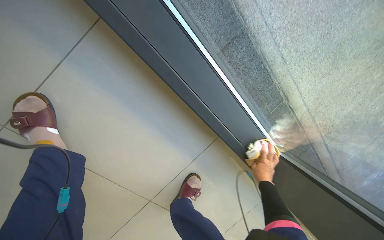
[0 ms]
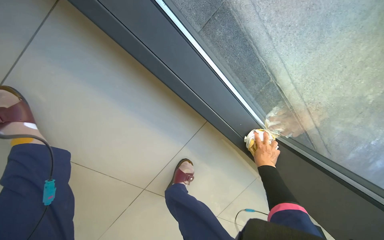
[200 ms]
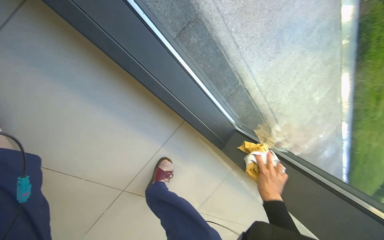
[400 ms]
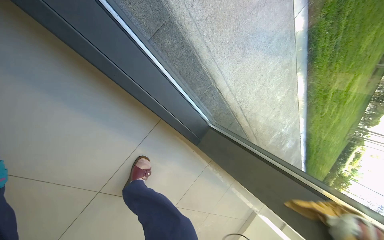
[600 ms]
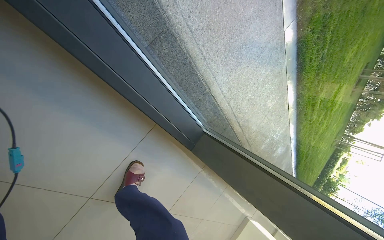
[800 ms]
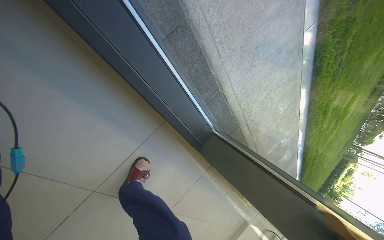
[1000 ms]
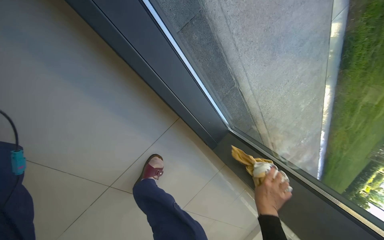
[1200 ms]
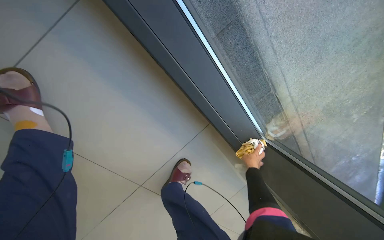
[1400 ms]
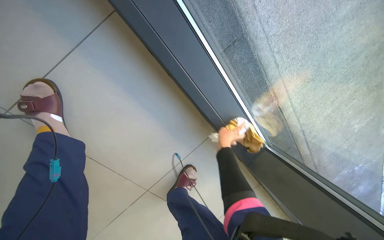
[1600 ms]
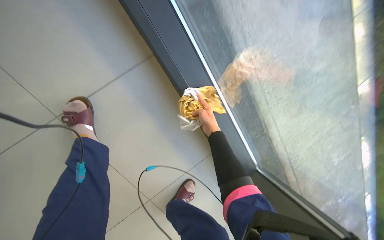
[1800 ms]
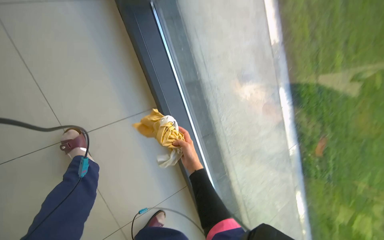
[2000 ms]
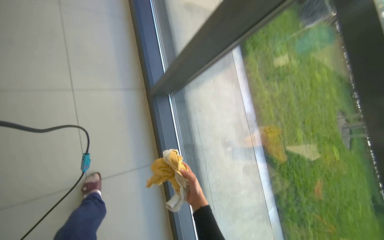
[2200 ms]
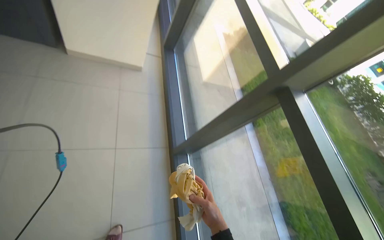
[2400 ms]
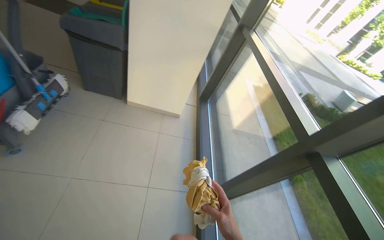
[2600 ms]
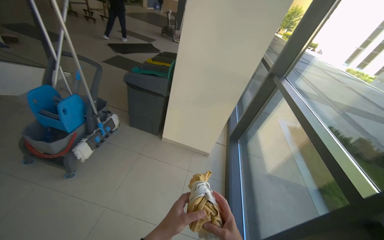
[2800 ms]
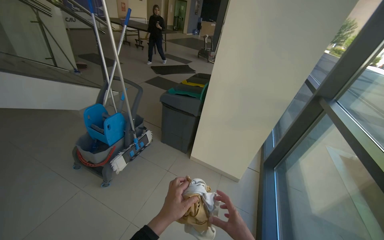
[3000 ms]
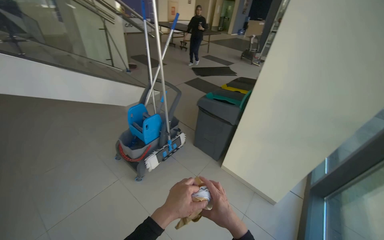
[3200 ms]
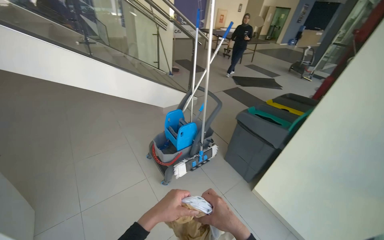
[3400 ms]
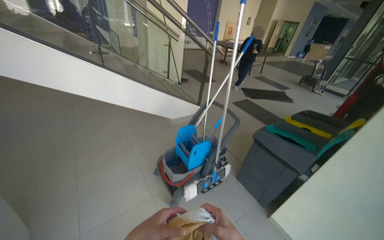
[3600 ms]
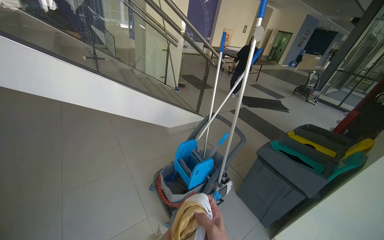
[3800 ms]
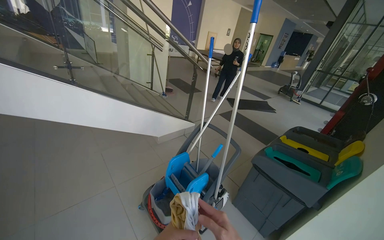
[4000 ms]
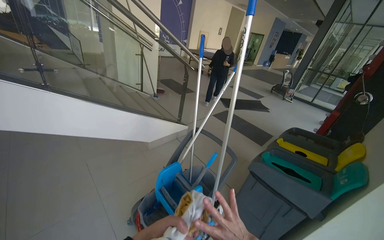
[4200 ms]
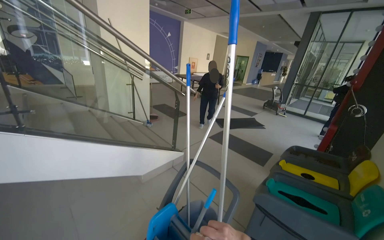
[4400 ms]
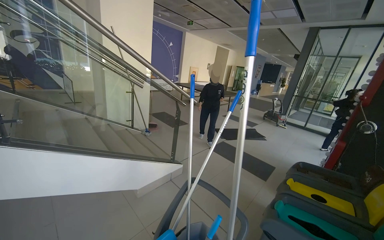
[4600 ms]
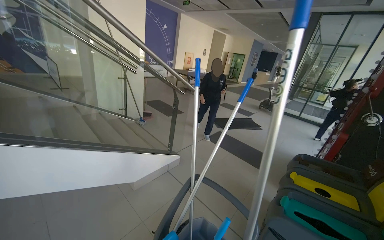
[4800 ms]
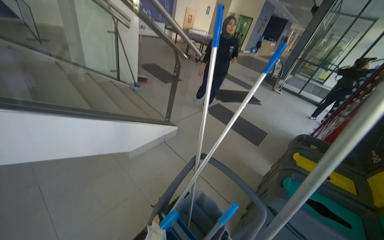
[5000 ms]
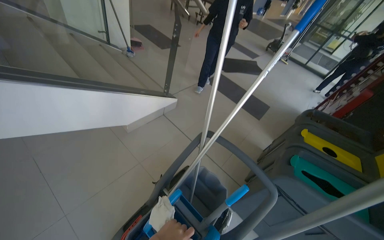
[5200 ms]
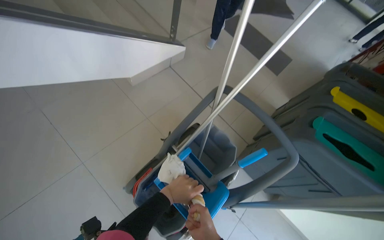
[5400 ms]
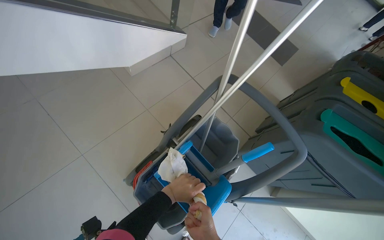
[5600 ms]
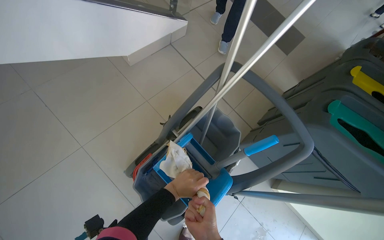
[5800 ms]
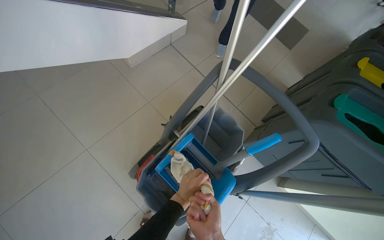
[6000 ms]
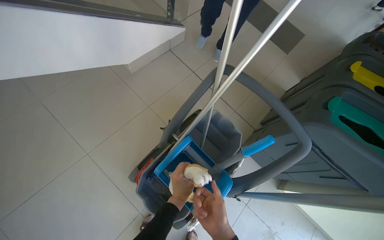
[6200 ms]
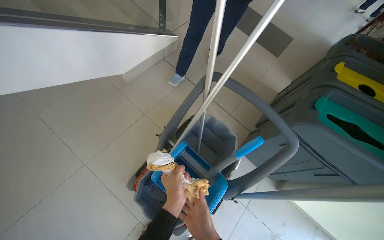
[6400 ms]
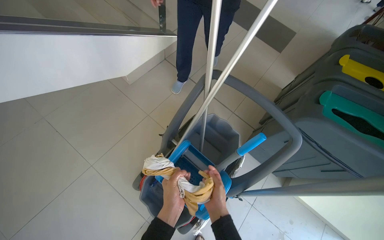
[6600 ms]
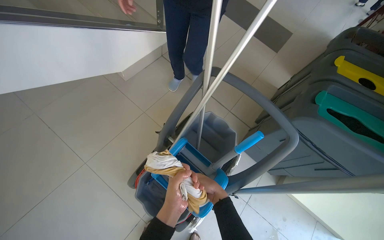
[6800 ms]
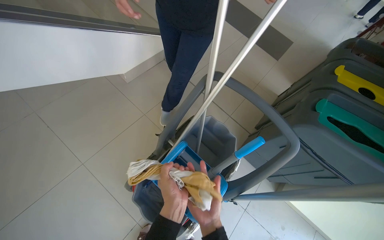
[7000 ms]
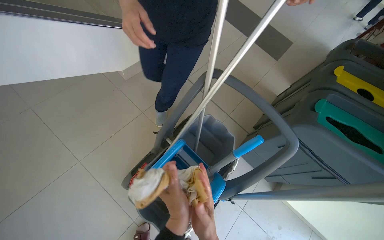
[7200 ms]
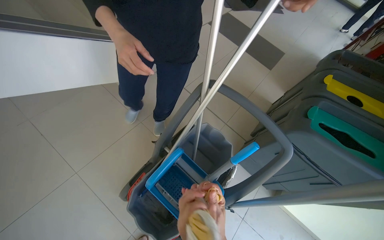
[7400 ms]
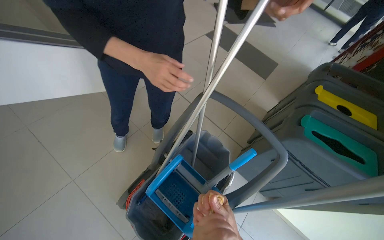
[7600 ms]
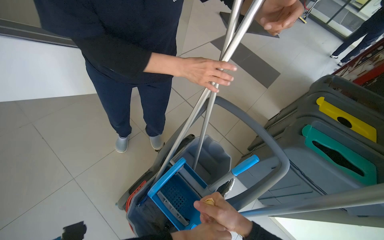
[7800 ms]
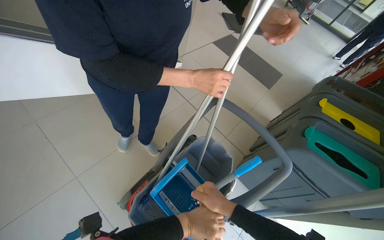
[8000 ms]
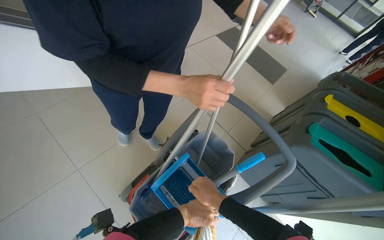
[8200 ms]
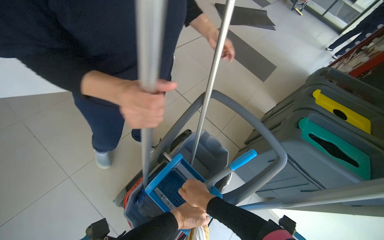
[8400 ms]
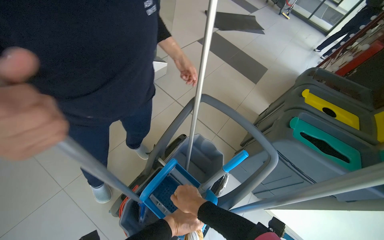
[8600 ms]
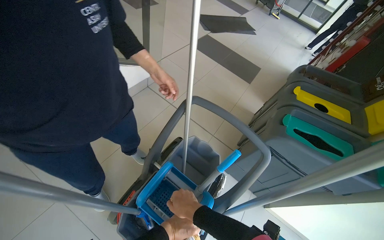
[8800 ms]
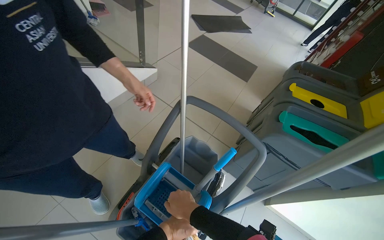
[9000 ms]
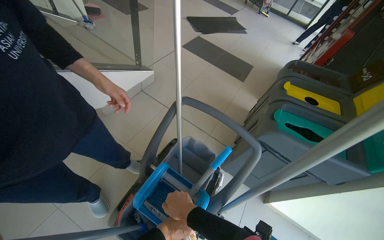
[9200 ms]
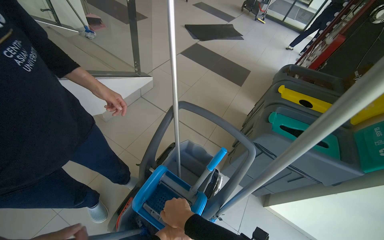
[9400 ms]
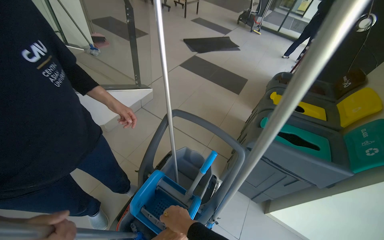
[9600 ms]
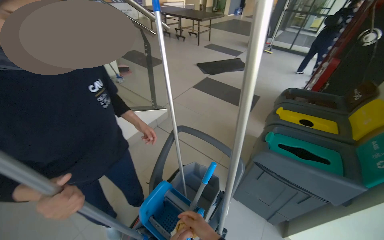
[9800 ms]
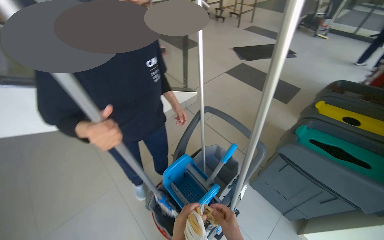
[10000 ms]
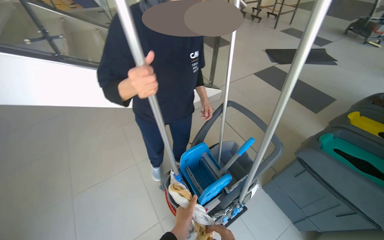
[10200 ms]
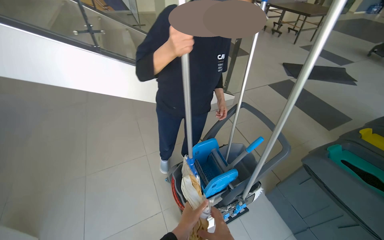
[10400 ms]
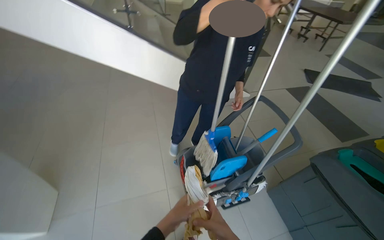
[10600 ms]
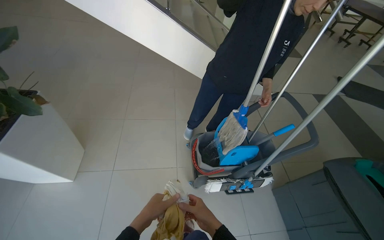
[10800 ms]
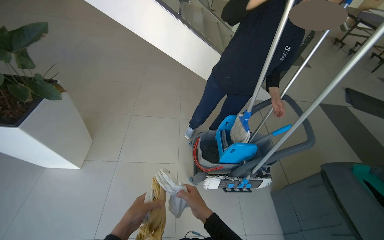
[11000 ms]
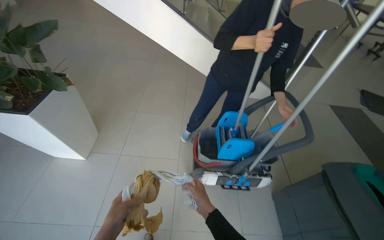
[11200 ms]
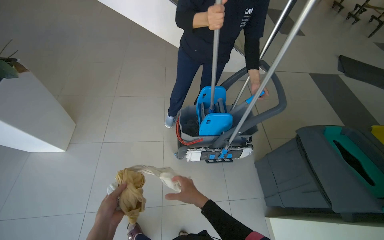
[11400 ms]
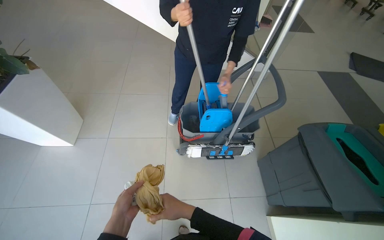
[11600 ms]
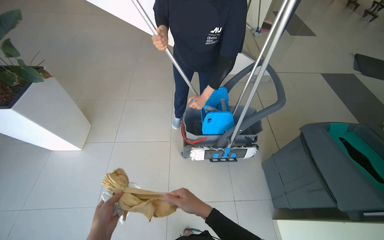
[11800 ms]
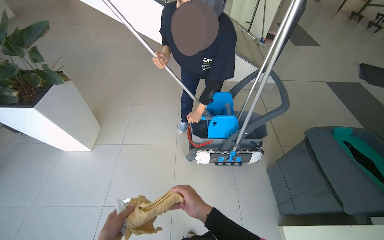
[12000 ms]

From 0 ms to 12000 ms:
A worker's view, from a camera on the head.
Job: cleaning windows.
The whole recording: Wiping window frames and glass. The worker wipes the frames and glass of the large windows with a cloth.
From 3000 ms to 4400 ms: The head travels approximately 80 cm. The wearer looks about 20 degrees further to the left. The camera pitches upward, by some 15 degrees.
From 4400 ms to 6000 ms: The camera travels some 60 cm. The view tips downward by about 50 degrees.
From 9000 ms to 10400 ms: The head travels roughly 50 cm. The head turns to the left by approximately 35 degrees.
From 10400 ms to 12000 ms: The wearer moves approximately 40 cm. The wearer's head swings about 25 degrees to the left.

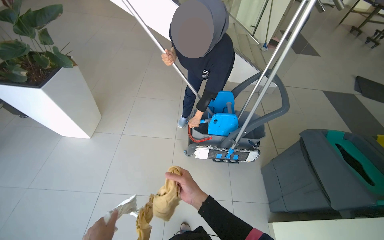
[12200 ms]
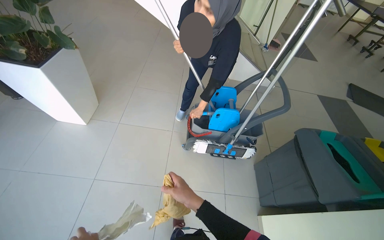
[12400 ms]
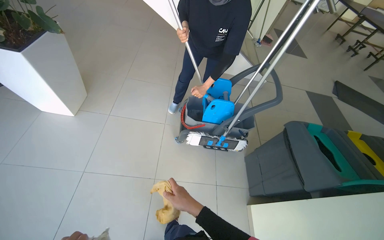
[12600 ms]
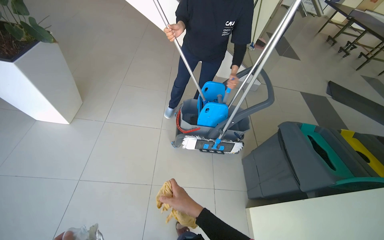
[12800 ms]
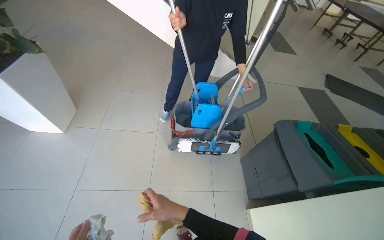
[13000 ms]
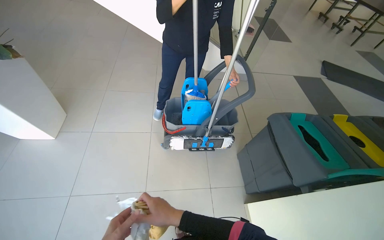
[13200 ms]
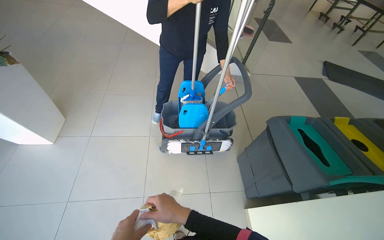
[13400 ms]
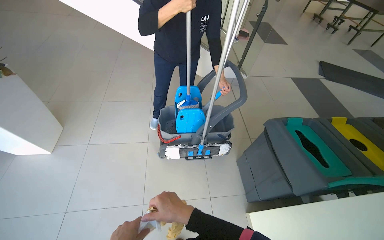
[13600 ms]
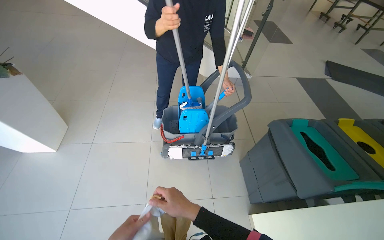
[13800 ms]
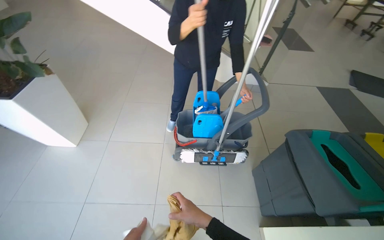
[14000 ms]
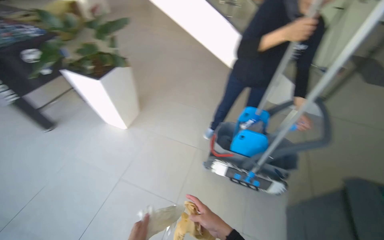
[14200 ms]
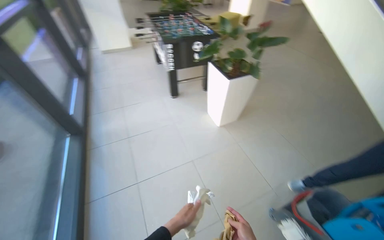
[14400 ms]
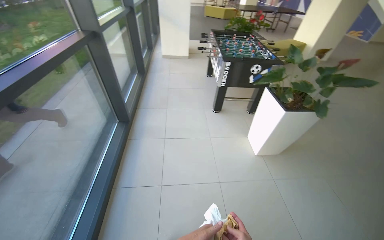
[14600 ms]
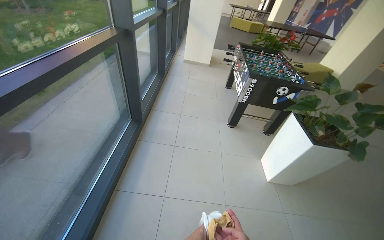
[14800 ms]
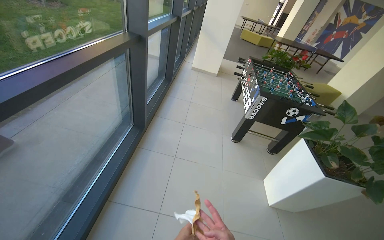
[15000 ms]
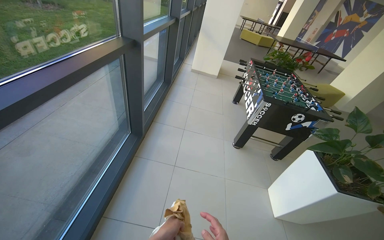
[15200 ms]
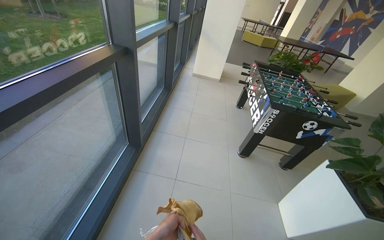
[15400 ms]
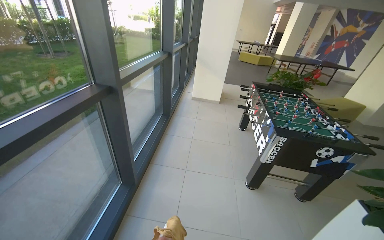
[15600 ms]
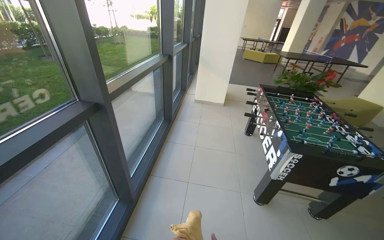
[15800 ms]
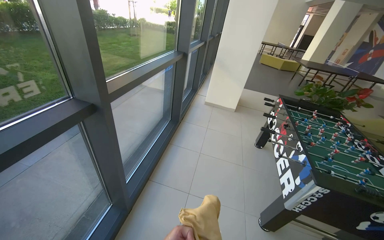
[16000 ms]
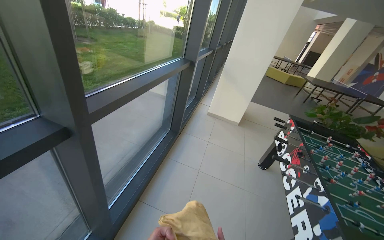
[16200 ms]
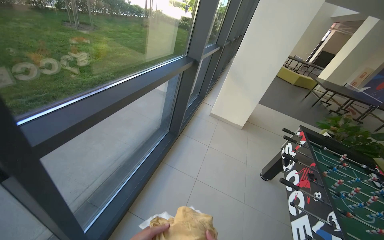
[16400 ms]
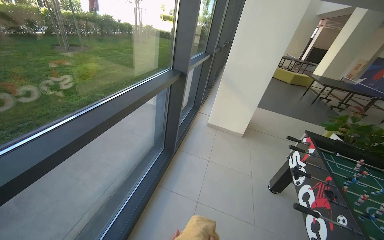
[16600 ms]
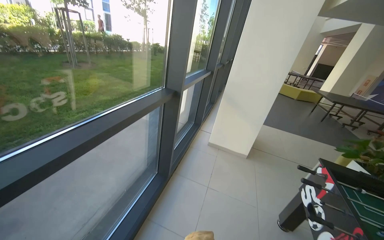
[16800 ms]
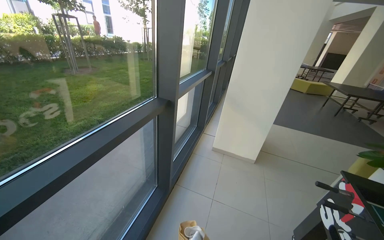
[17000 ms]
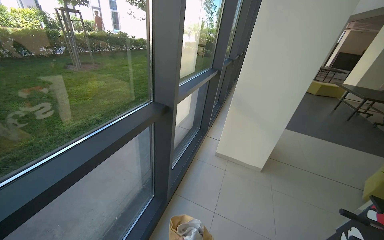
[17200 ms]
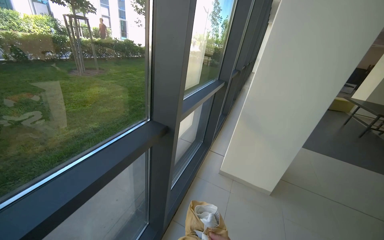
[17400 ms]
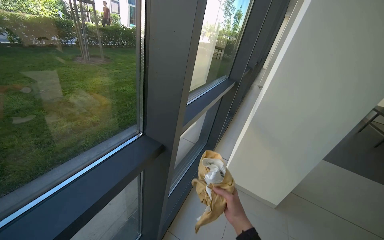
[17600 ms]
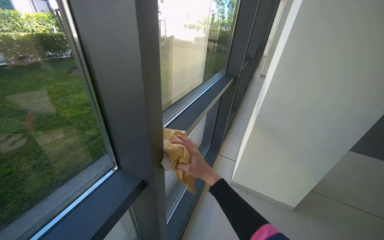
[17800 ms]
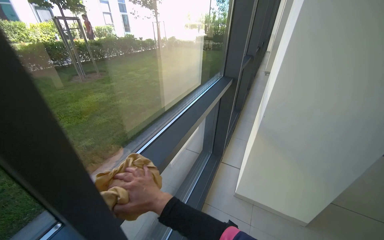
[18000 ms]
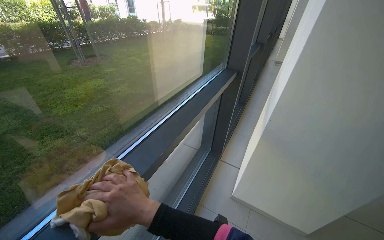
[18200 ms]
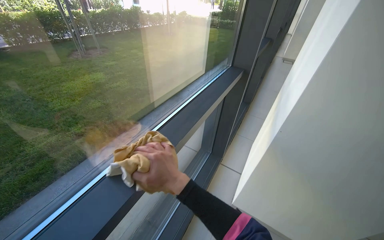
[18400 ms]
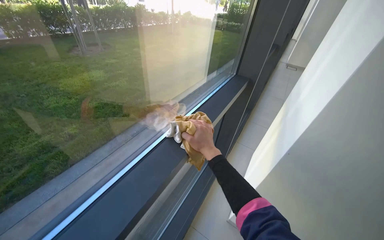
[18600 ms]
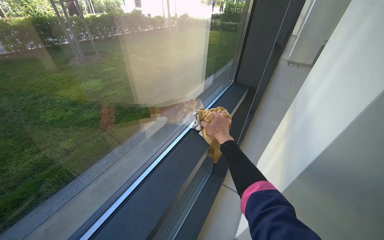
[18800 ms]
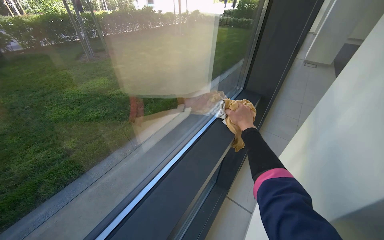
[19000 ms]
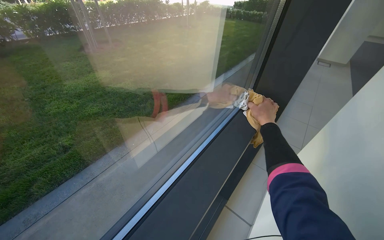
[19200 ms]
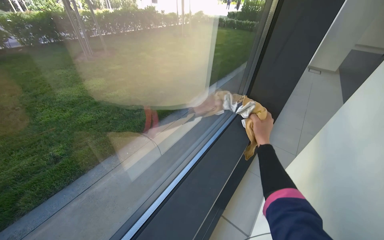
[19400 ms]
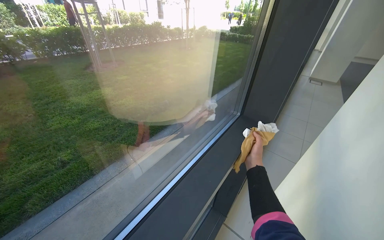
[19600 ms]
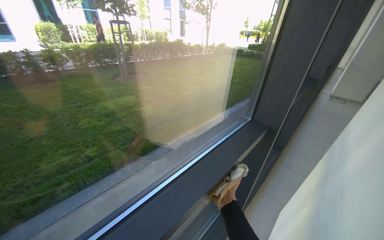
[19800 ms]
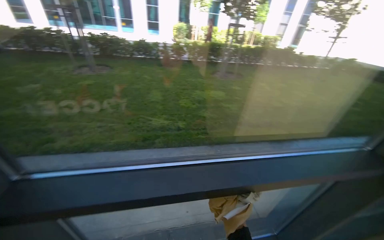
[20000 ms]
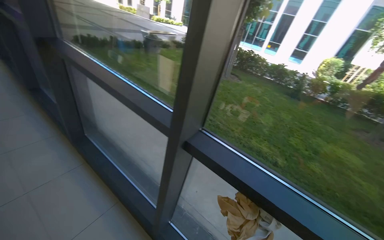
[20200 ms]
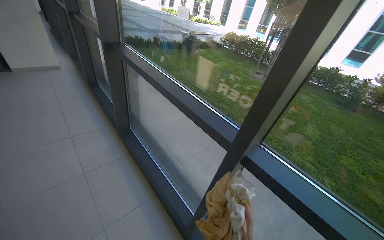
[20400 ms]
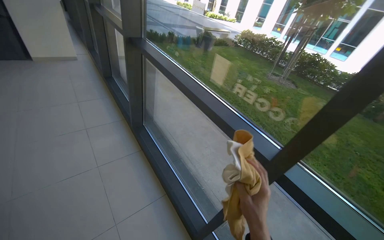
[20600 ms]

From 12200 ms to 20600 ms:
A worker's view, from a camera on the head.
Job: cleaning windows.
The whole recording: Wiping window frames and glass. The worker wipes the frames and glass of the large windows with a cloth.
From 13600 ms to 15000 ms: The camera travels some 60 cm. The wearer's head swings some 105 degrees to the left. The view tips upward by some 15 degrees.
From 15000 ms to 16400 ms: The camera is carried some 1 m.
From 16400 ms to 17800 ms: The camera is carried about 1.5 m.
From 17800 ms to 19200 ms: The camera travels roughly 1 m.
